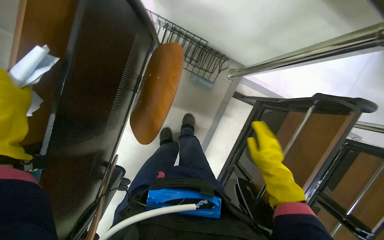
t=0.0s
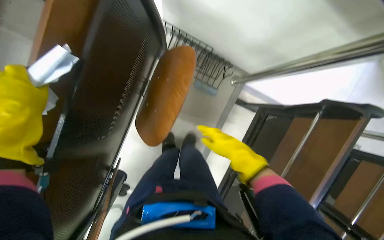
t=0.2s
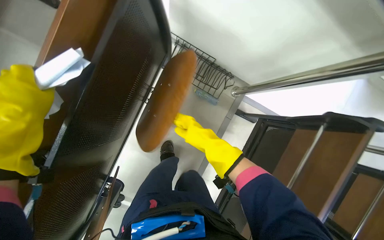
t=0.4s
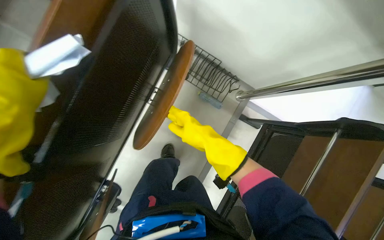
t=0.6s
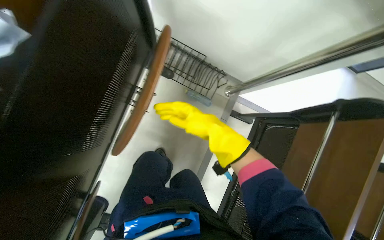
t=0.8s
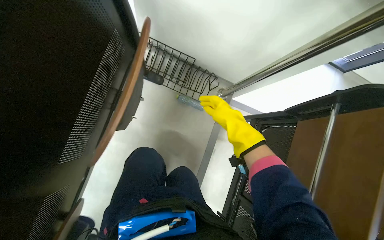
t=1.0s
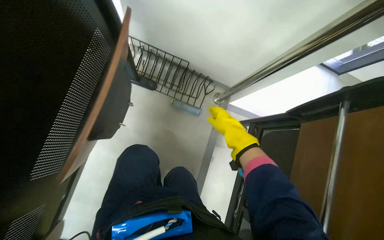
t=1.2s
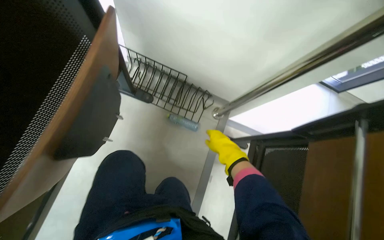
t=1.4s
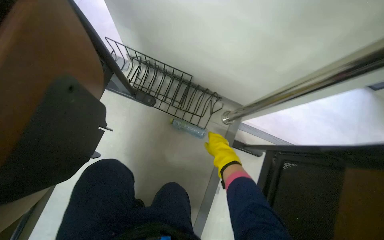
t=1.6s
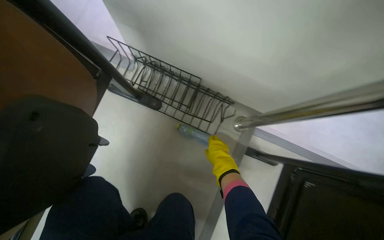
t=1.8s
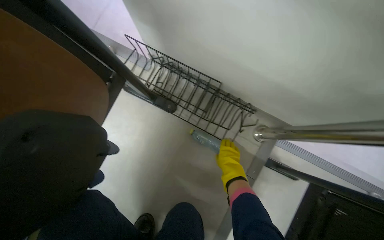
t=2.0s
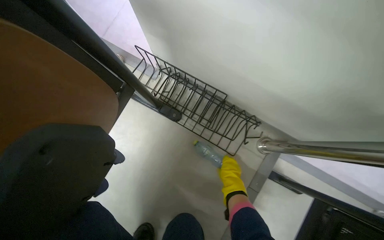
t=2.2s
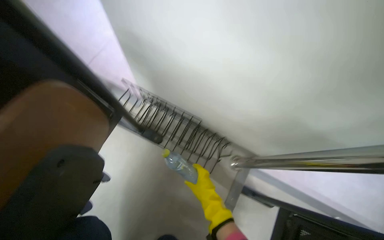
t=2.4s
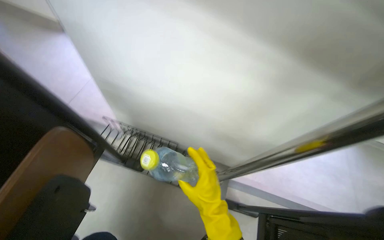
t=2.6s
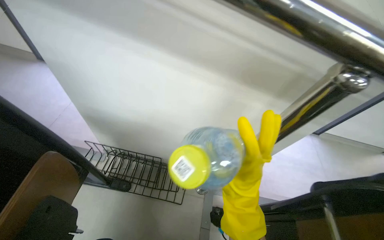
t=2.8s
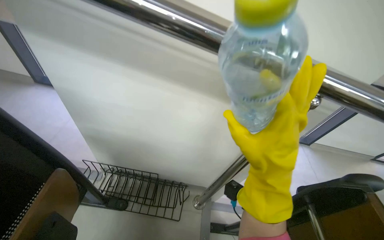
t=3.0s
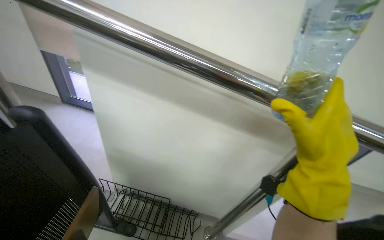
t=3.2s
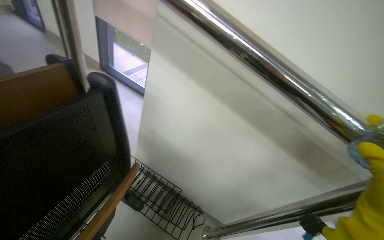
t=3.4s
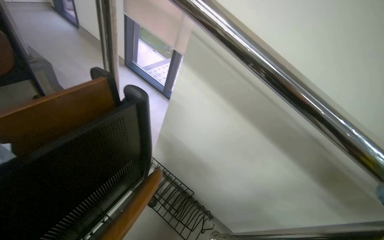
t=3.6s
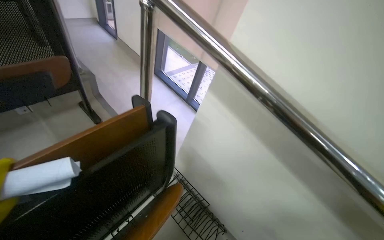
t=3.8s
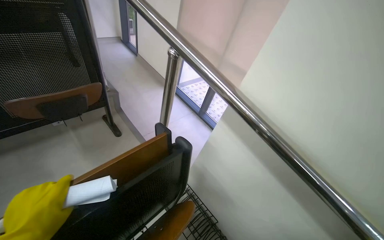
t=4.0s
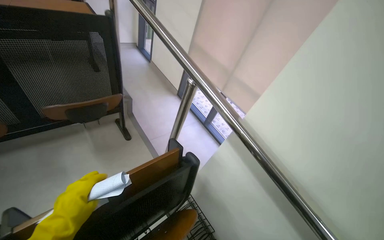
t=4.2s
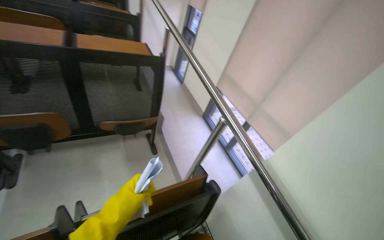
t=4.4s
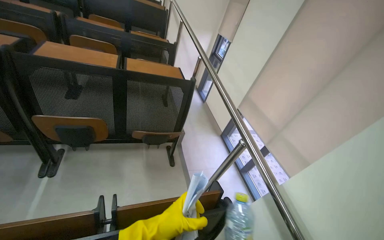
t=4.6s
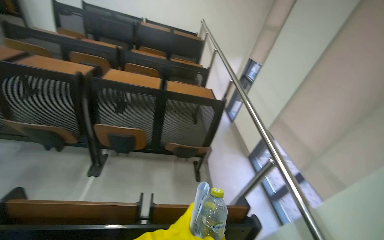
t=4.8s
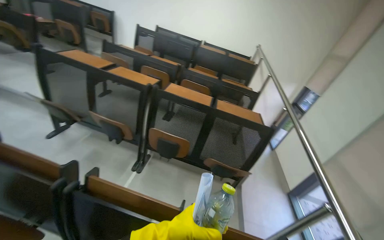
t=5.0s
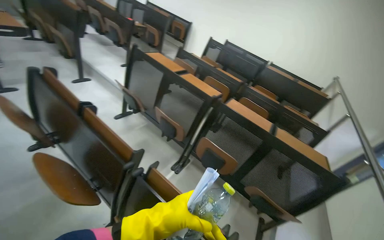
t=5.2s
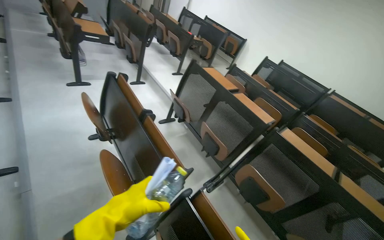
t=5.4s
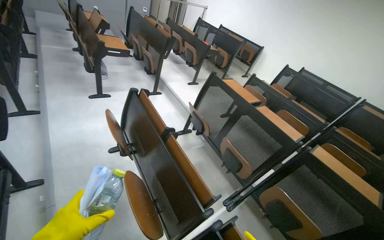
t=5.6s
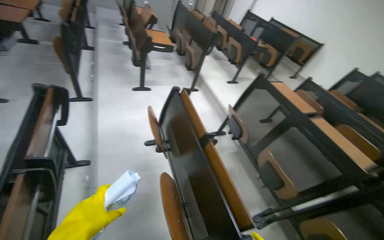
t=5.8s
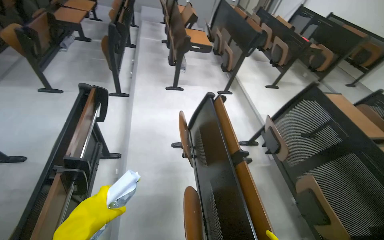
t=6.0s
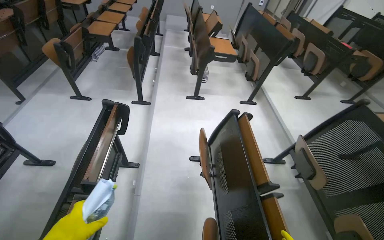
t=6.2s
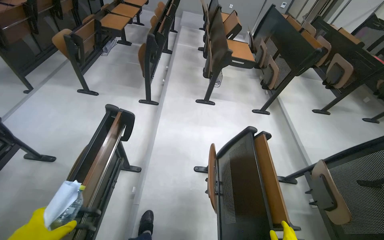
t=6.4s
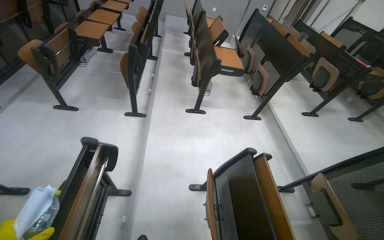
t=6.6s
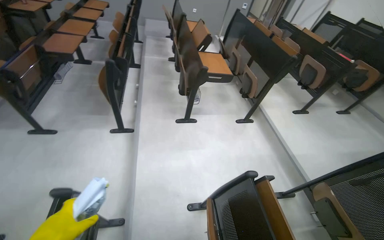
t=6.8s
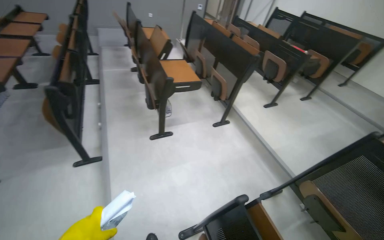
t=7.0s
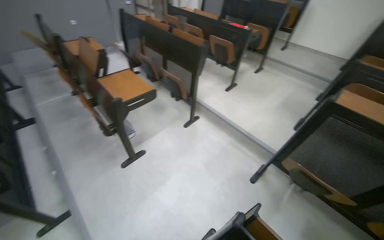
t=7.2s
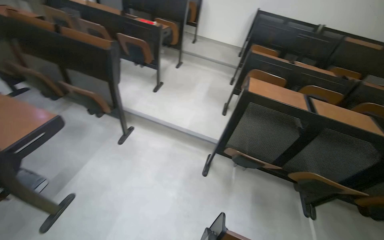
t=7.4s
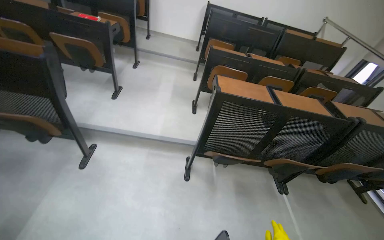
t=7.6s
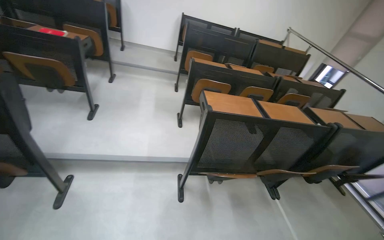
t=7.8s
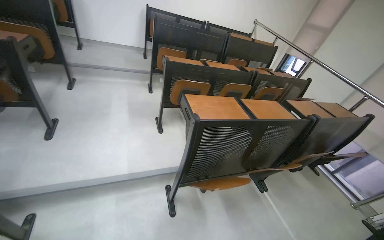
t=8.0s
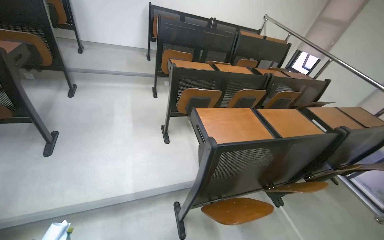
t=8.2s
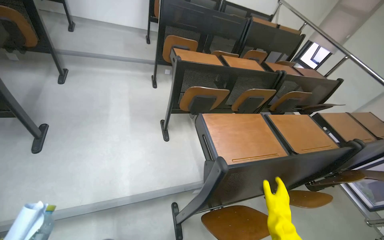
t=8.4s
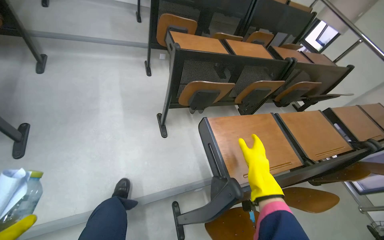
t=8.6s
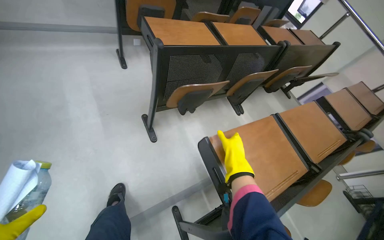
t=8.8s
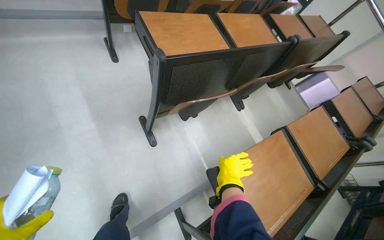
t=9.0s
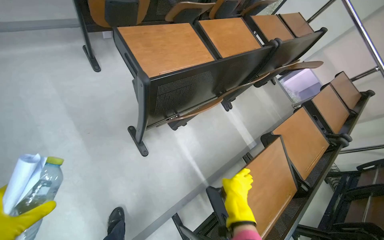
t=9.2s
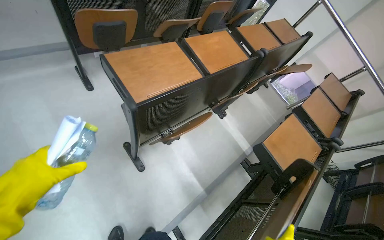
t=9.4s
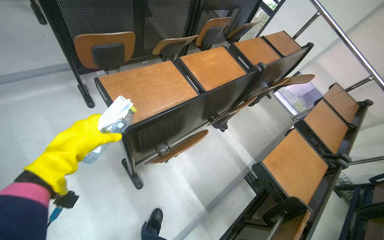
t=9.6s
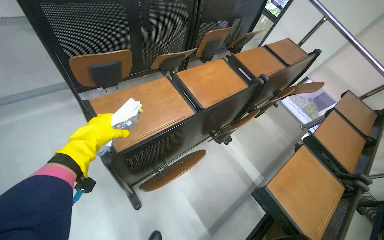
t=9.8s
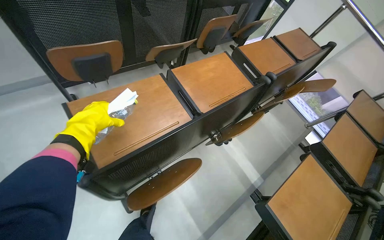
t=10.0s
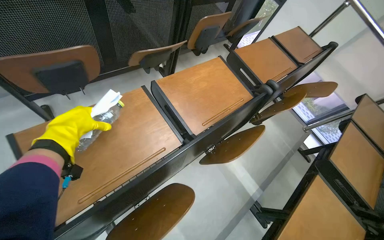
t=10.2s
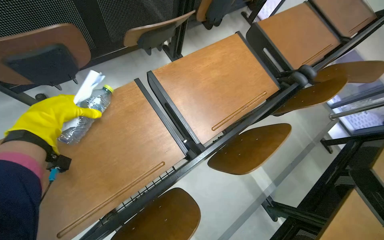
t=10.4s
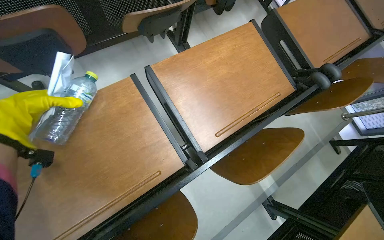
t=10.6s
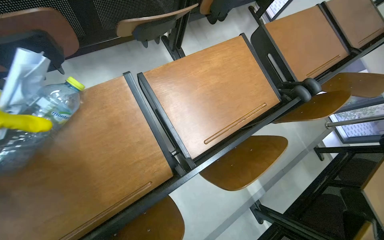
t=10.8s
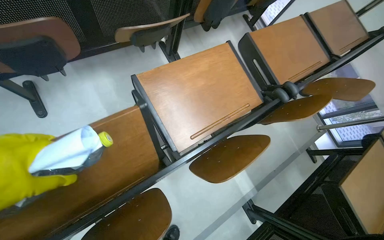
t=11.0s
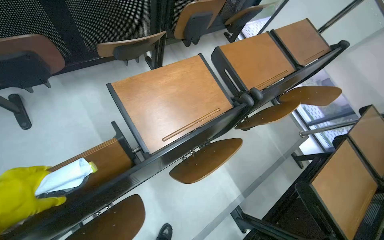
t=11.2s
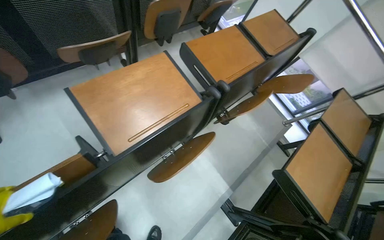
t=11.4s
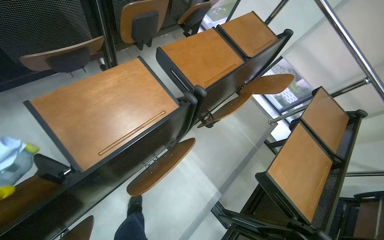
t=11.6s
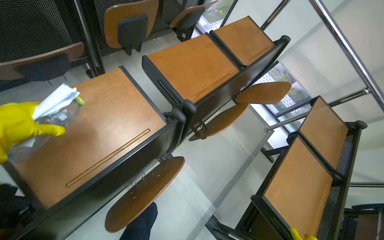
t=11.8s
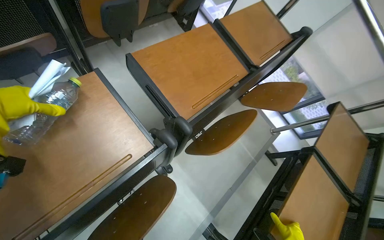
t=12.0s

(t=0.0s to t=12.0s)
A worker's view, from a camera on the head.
Job: organizing items.
The whole recording: Cleaning auditorium desks. The worker sprays and wipes the desks in the auditorium.
t=0.0s - t=1.6s: The camera pitches upward, by approximately 20 degrees. The right hand is displaced farther from the camera by approximately 50 cm.
t=1.6s - t=3.0s: The wearer looks some 30 degrees further upward.
t=3.0s - t=4.4s: The camera is carried some 50 cm. The head rotates some 55 degrees to the left. The view tilts roughly 20 degrees upward.
t=4.4s - t=6.0s: The camera is carried roughly 1 m. The head turns to the left by about 105 degrees. The view tips upward by approximately 25 degrees.
t=6.0s - t=7.6s: The wearer moves some 1 m. The wearer's head swings approximately 80 degrees to the right.
t=7.6s - t=9.0s: The head travels approximately 1.5 m. The wearer's head swings some 30 degrees to the right. The camera pitches downward, by roughly 30 degrees.
t=9.0s - t=10.4s: The head travels some 80 cm.
t=10.4s - t=12.0s: The camera is carried approximately 60 cm.

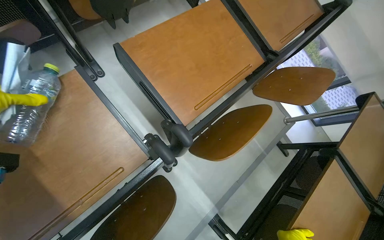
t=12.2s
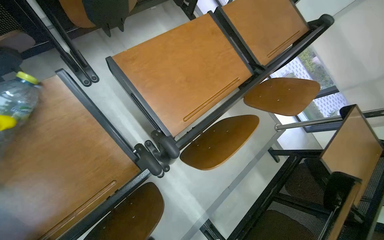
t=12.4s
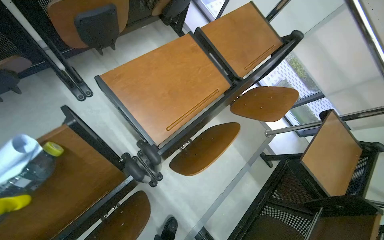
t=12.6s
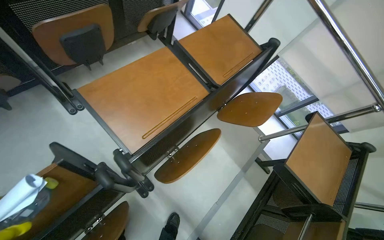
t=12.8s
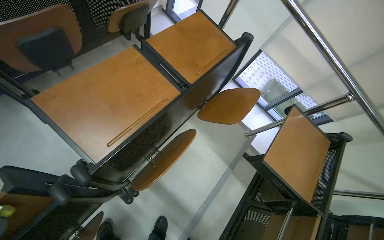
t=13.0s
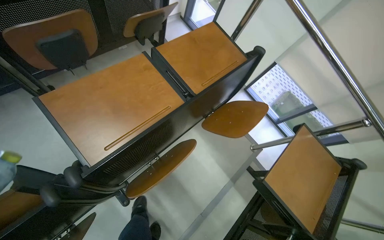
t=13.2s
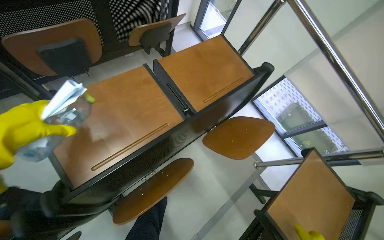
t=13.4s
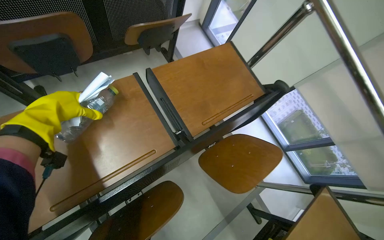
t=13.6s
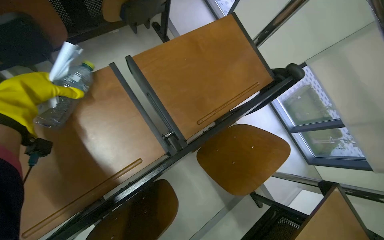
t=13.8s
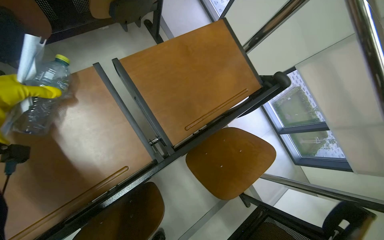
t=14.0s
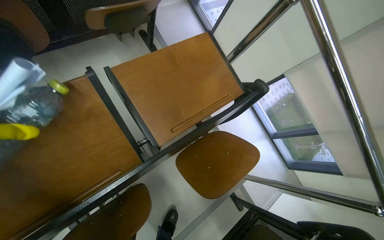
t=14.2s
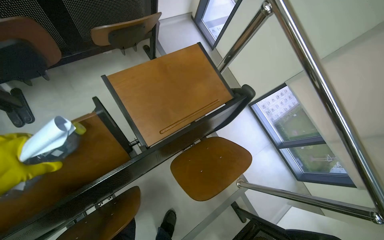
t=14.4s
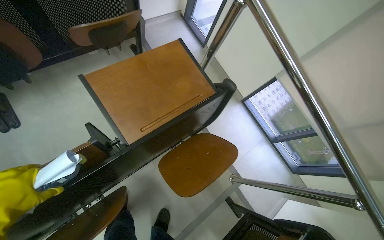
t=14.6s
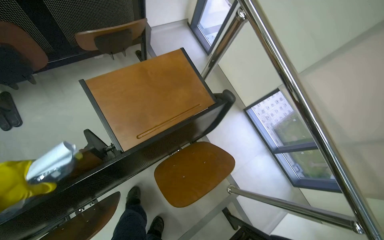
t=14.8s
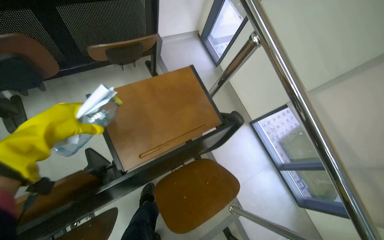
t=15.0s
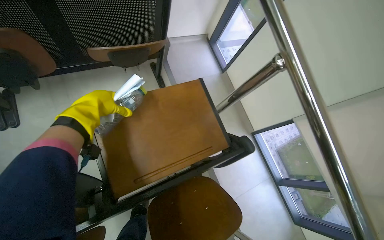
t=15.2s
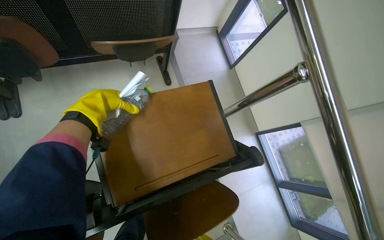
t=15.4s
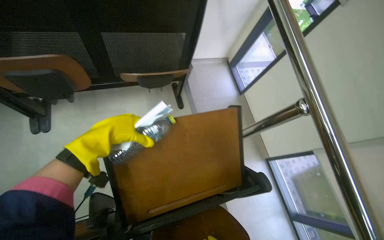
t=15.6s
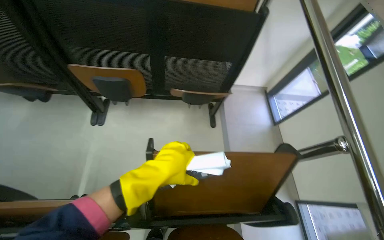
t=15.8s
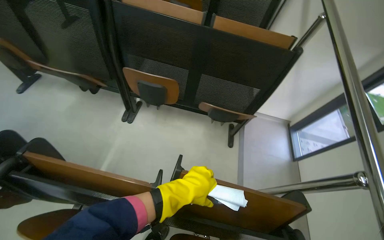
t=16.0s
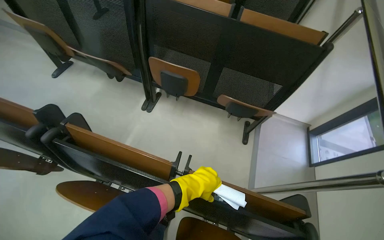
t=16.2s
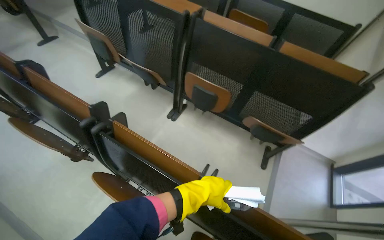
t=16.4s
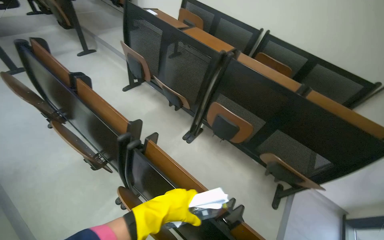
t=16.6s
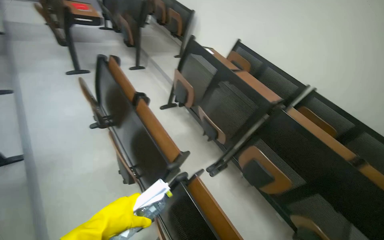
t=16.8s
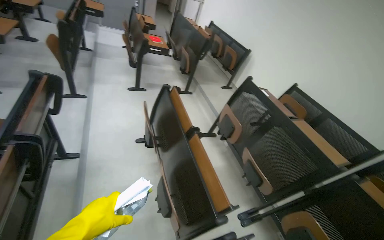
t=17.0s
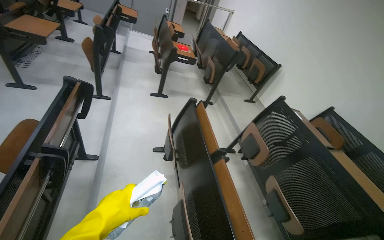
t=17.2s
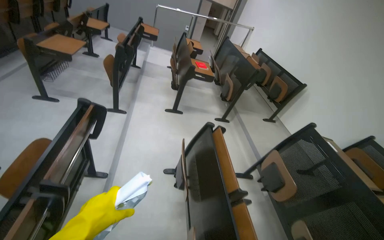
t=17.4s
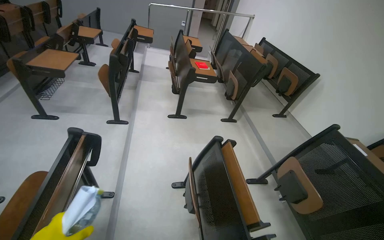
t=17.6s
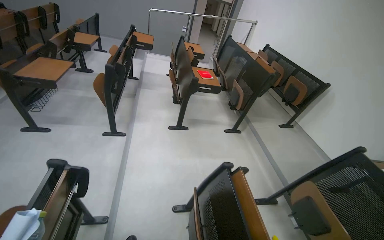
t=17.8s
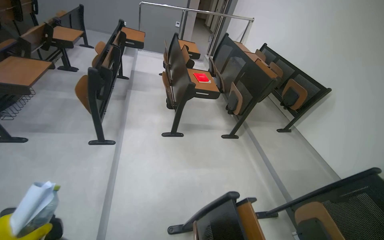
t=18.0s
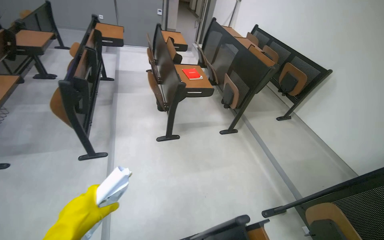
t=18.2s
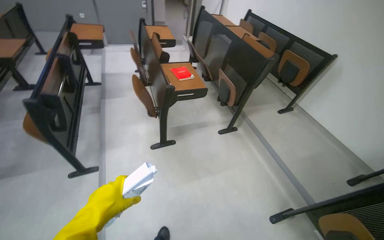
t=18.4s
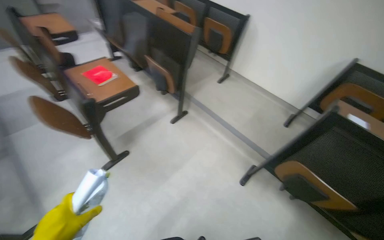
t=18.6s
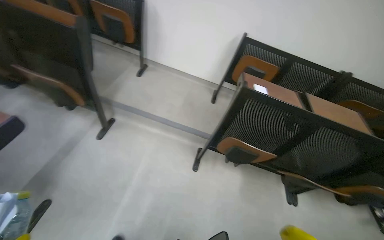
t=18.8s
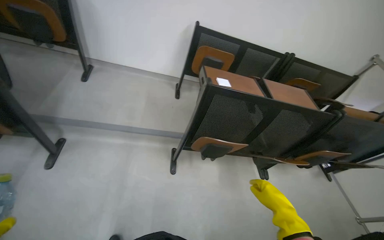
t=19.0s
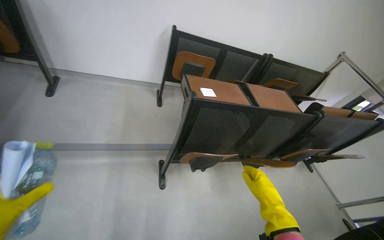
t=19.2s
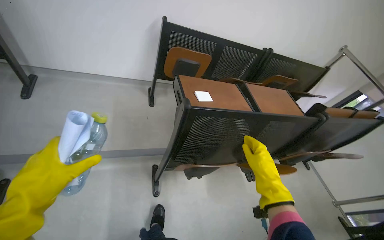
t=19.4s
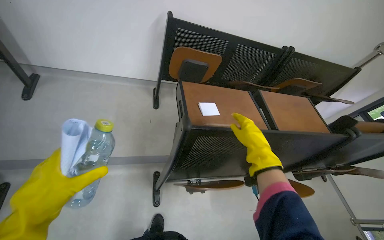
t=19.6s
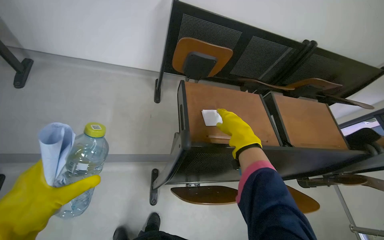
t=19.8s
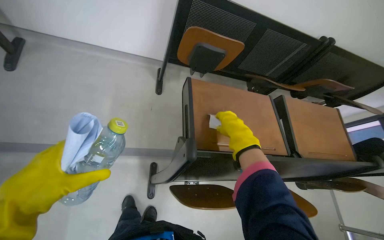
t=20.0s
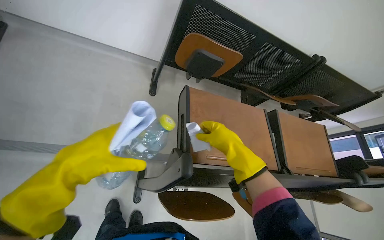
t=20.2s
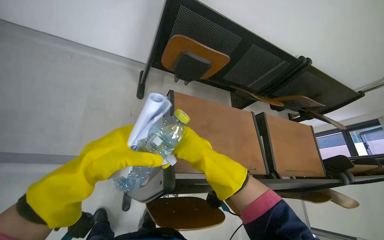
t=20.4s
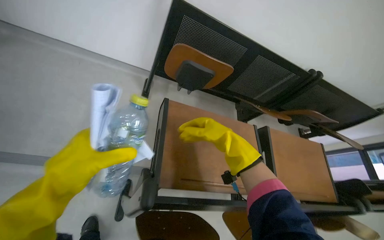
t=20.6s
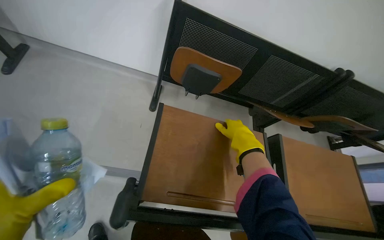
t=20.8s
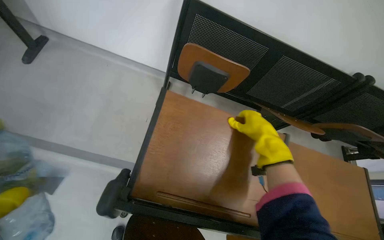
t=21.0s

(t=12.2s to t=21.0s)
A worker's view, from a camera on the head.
Job: organizing items.
The whole recording: Cleaning auditorium desks. The worker sprays and wipes the desks in the auditorium.
t=12.2s - t=13.6s: The wearer moves roughly 50 cm.
t=15.2s - t=16.6s: The camera is carried about 50 cm. The wearer's head swings approximately 60 degrees to the left. The view tips upward by approximately 30 degrees.
t=16.6s - t=18.0s: The camera is carried approximately 1.5 m. The wearer's head swings about 40 degrees to the left. The camera pitches upward, by roughly 20 degrees.
t=18.0s - t=19.6s: The camera travels some 1 m. The wearer's head swings about 85 degrees to the right. The view tilts some 30 degrees downward.
t=19.6s - t=21.0s: The camera is carried roughly 40 cm.
